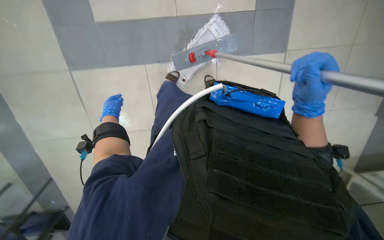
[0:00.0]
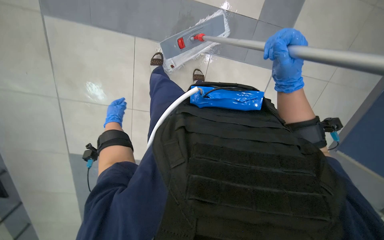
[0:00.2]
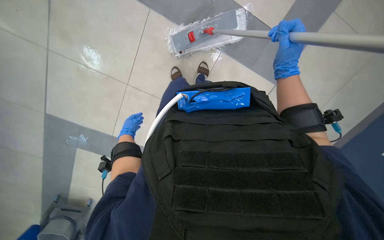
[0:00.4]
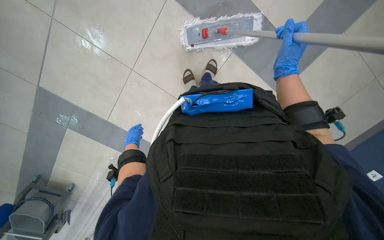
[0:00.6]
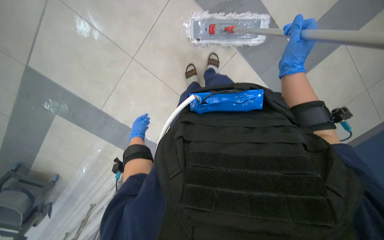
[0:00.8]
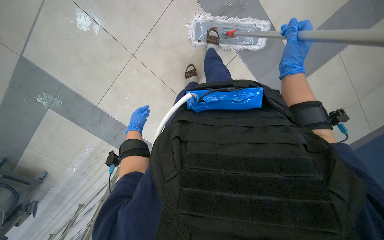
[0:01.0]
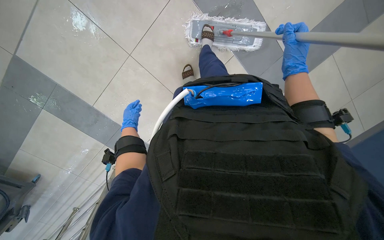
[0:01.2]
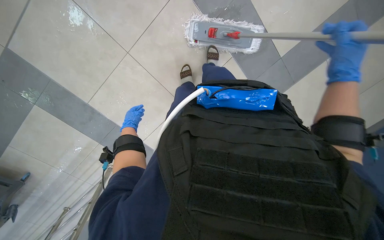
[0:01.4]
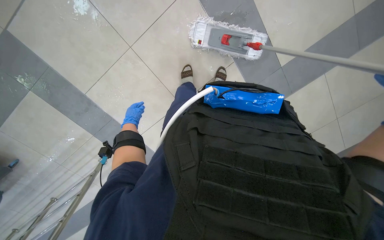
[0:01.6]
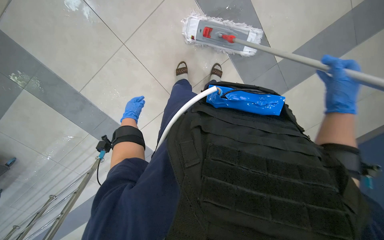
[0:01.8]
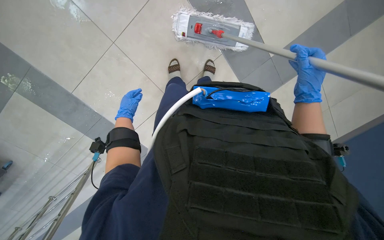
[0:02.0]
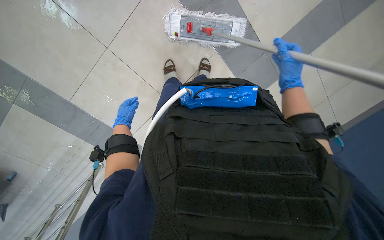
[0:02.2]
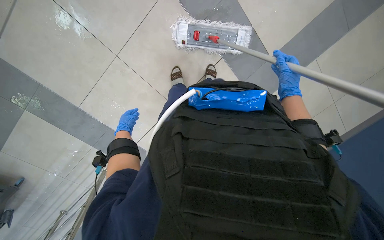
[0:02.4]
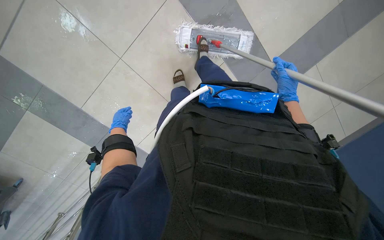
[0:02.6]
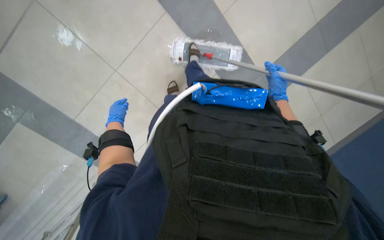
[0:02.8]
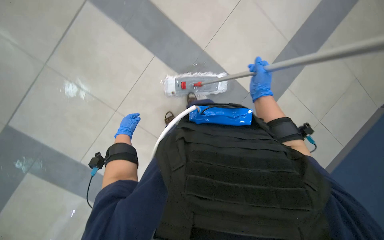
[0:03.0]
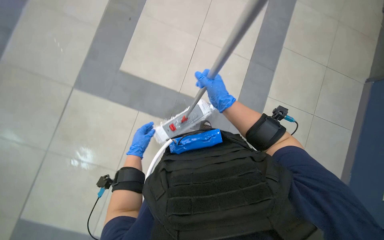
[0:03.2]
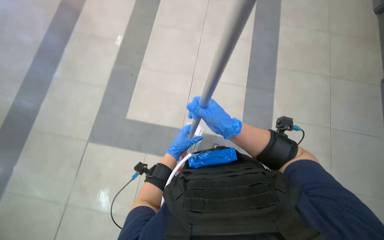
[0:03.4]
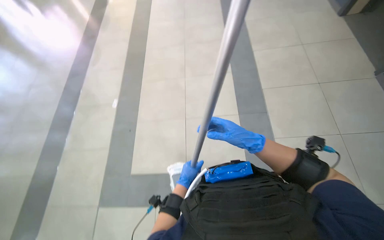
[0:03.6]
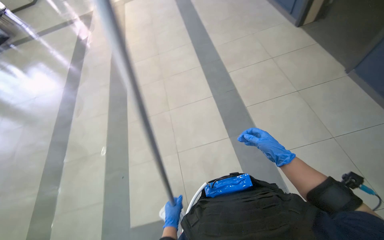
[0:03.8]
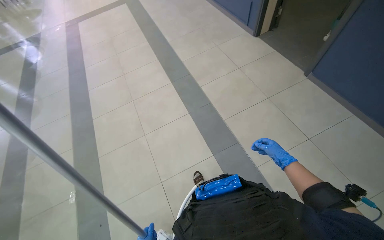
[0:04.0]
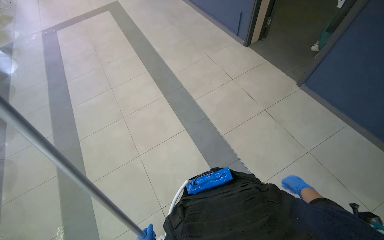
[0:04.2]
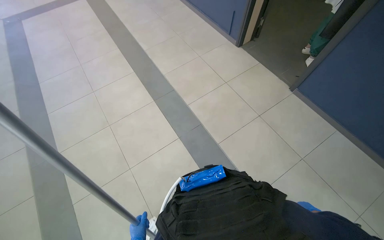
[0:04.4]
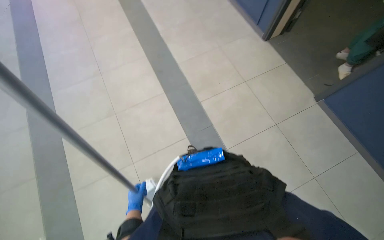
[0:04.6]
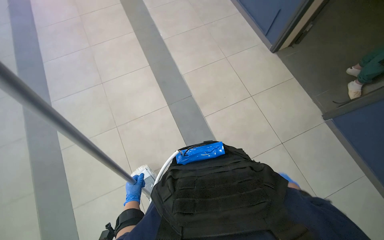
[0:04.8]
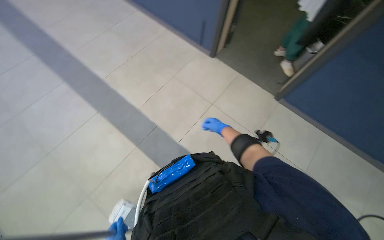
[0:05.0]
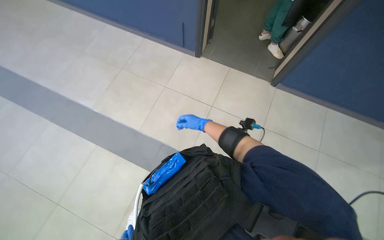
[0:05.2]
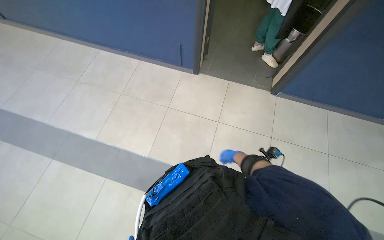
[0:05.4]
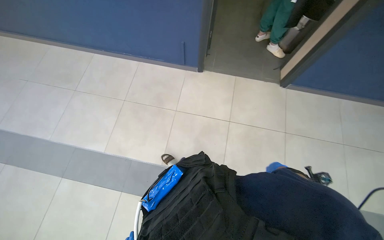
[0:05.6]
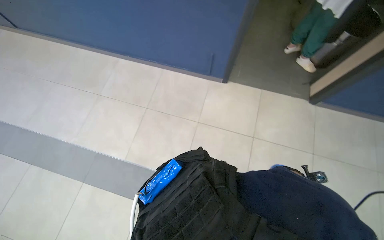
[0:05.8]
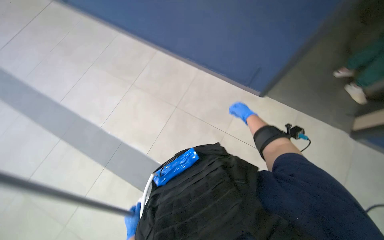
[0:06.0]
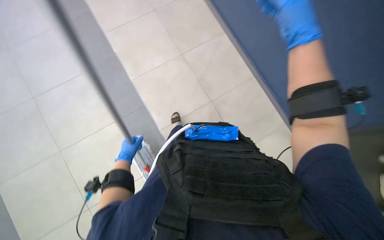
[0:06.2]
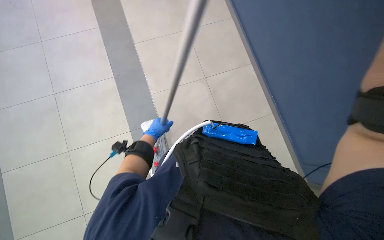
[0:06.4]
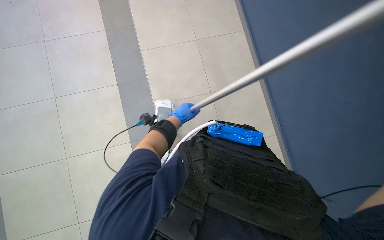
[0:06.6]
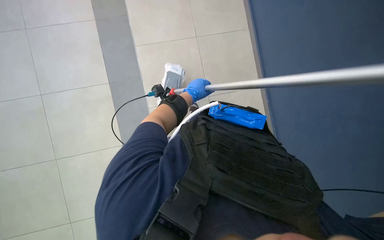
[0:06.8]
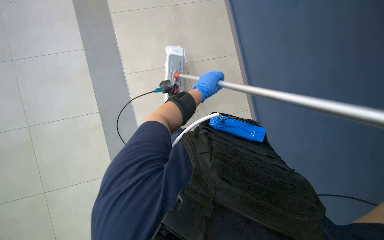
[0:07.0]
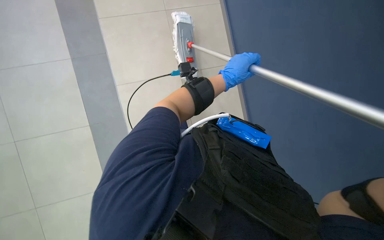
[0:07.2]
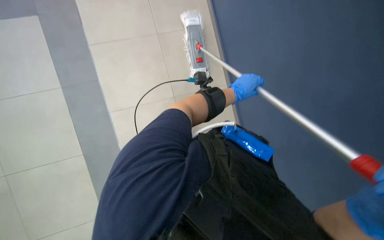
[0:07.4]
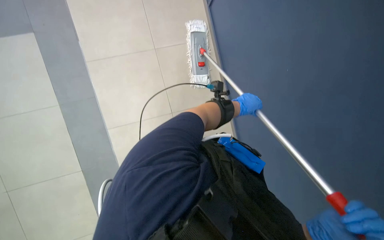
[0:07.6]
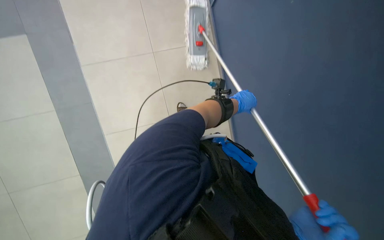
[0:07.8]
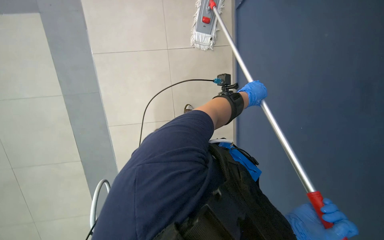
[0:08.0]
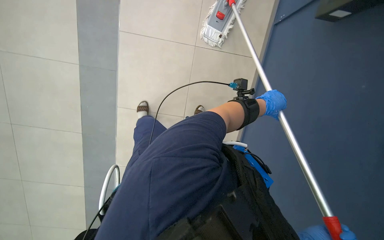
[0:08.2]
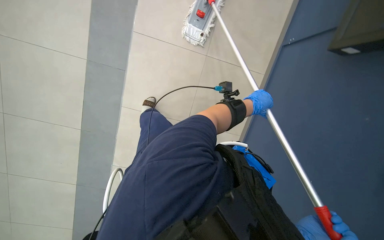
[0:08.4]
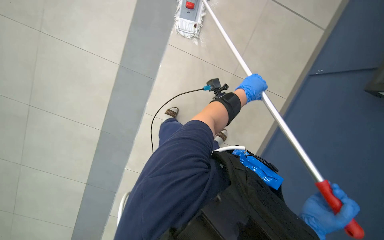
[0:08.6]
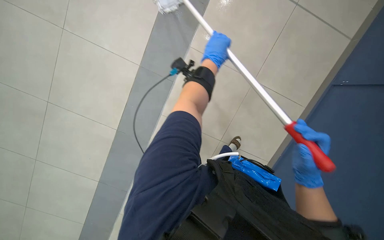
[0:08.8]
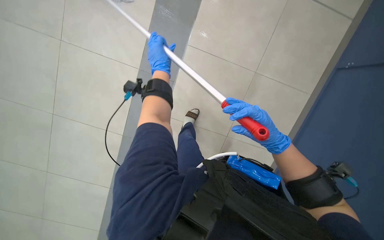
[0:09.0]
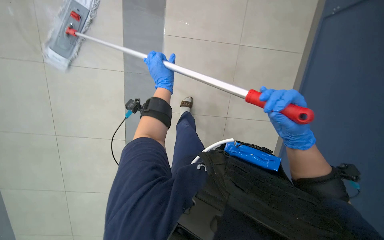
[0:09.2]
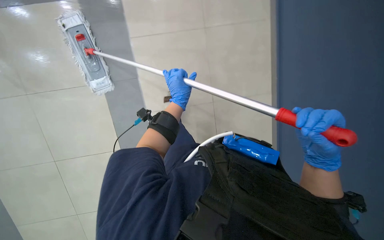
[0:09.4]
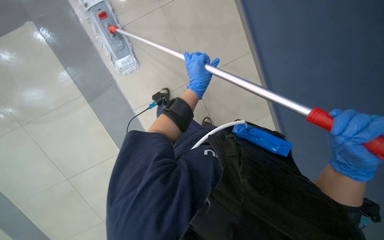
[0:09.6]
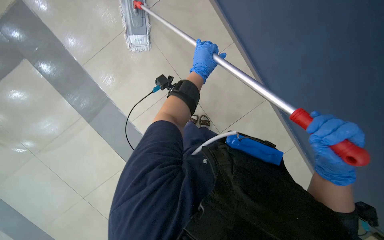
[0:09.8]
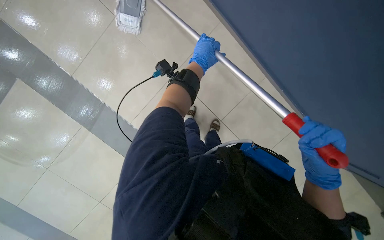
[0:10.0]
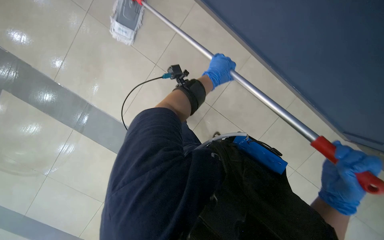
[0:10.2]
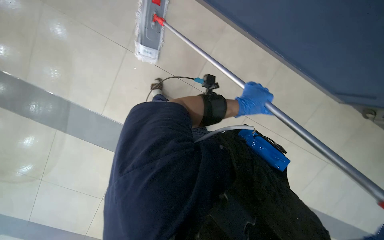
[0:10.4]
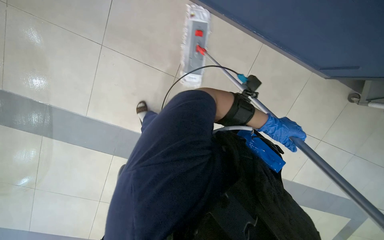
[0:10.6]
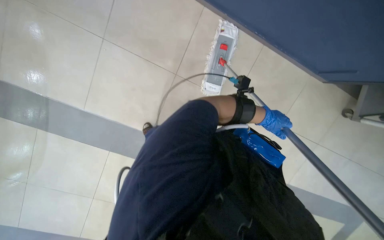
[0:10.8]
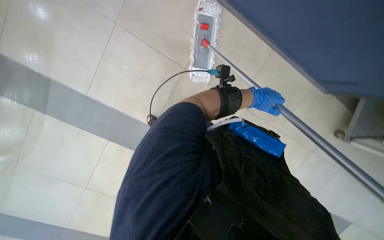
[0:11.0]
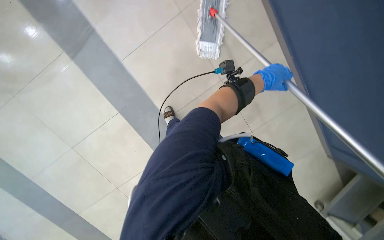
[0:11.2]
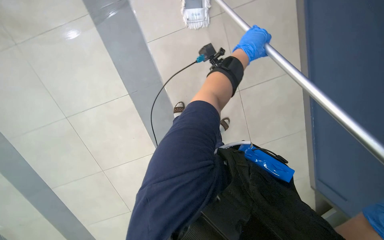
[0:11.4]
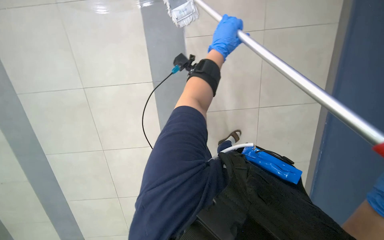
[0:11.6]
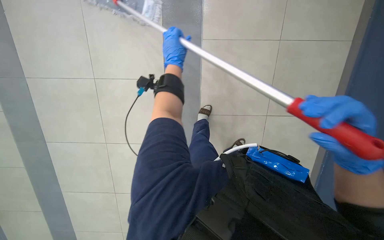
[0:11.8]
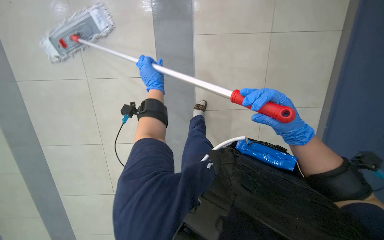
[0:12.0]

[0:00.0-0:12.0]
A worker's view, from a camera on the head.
Job: mopping floor.
The whole recording: Mopping floor with cleaning cart. The worker mops the floor, occasionally picking up debris and wringing the mop head using the cleaning cart.
0:00.0 to 0:01.6: The left hand moves about 10 cm down the picture and comes back. The right hand moves nearer to the camera and to the right, approximately 20 cm.
0:01.6 to 0:03.0: The right hand heads farther from the camera, to the left and up the picture, covering roughly 25 cm.
0:03.0 to 0:04.4: The head travels about 60 cm. The wearer looks approximately 30 degrees further upward. The scene rotates counterclockwise by roughly 25 degrees.
0:04.4 to 0:06.0: The camera travels approximately 50 cm.
0:06.0 to 0:07.6: The view tilts about 20 degrees upward.
0:07.6 to 0:09.0: The view tips downward by approximately 20 degrees.
0:09.0 to 0:10.4: The left hand moves to the right and down the picture, approximately 30 cm.
0:10.4 to 0:12.0: The head travels approximately 40 cm. The view pans to the left by some 20 degrees. The view tips downward by approximately 25 degrees.

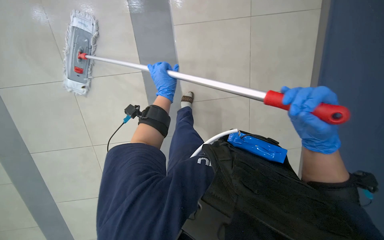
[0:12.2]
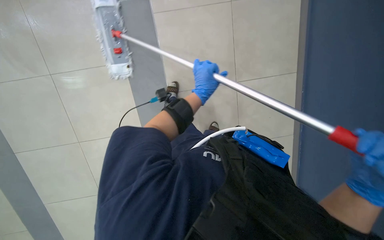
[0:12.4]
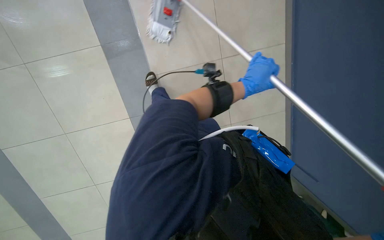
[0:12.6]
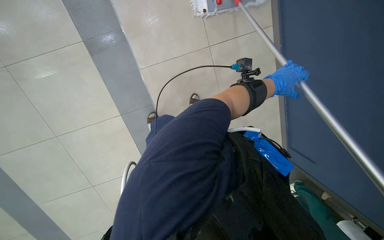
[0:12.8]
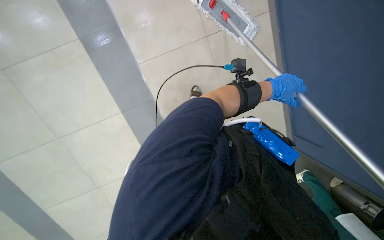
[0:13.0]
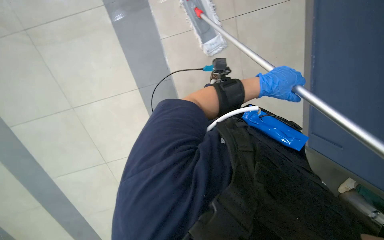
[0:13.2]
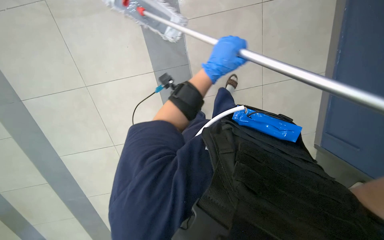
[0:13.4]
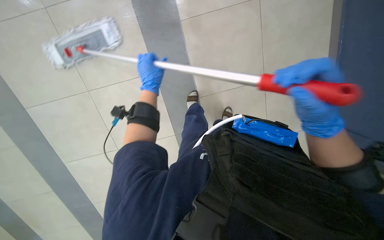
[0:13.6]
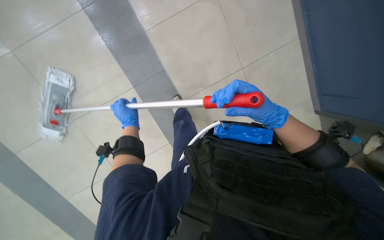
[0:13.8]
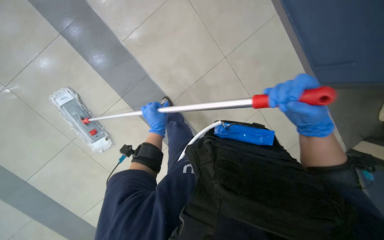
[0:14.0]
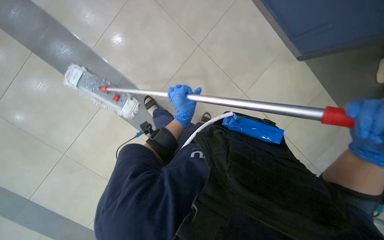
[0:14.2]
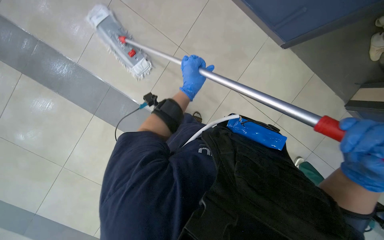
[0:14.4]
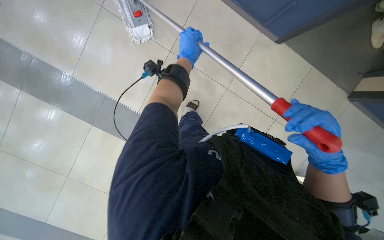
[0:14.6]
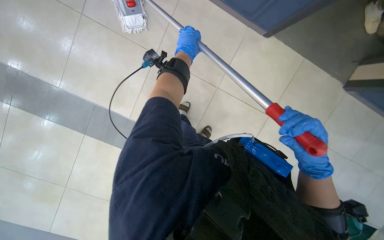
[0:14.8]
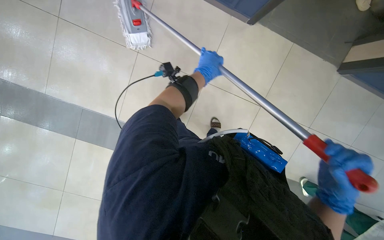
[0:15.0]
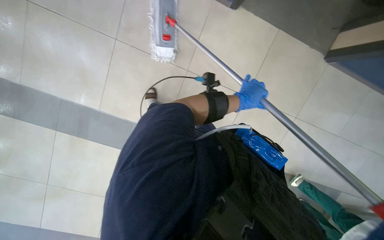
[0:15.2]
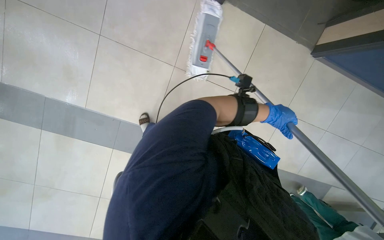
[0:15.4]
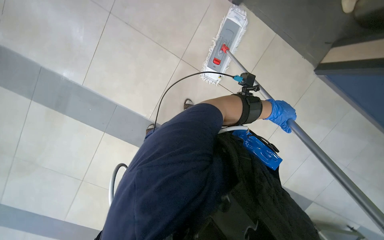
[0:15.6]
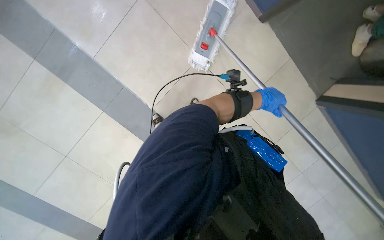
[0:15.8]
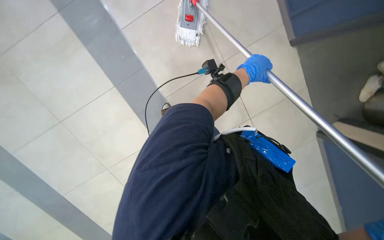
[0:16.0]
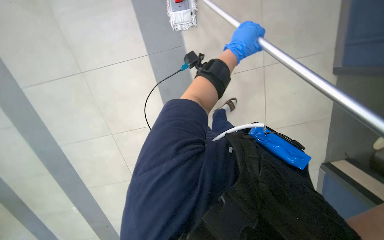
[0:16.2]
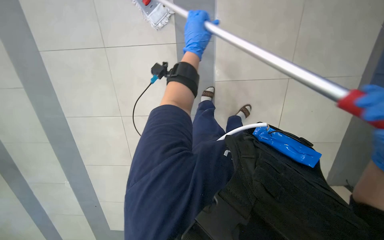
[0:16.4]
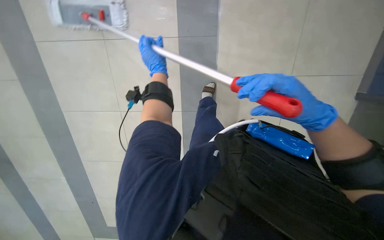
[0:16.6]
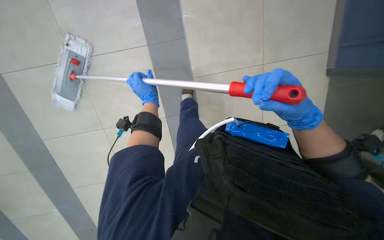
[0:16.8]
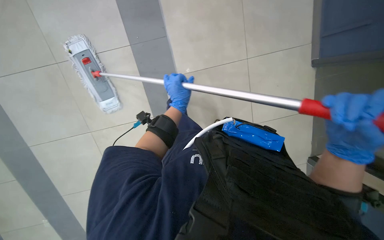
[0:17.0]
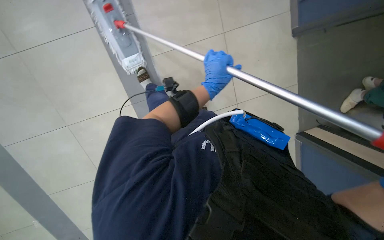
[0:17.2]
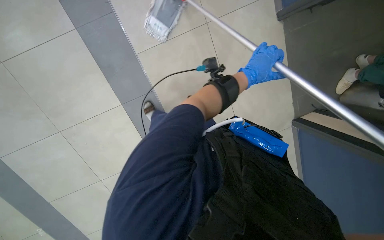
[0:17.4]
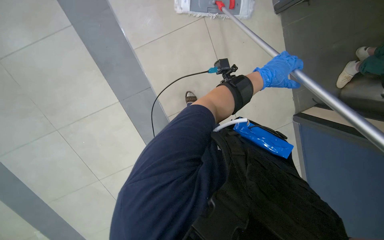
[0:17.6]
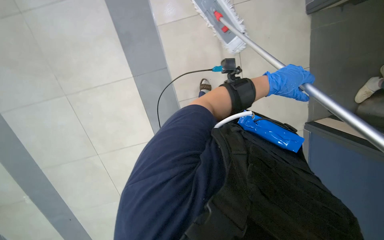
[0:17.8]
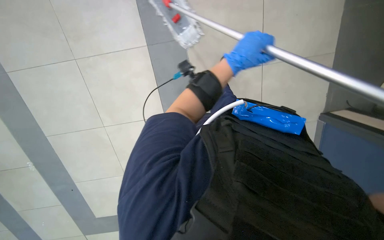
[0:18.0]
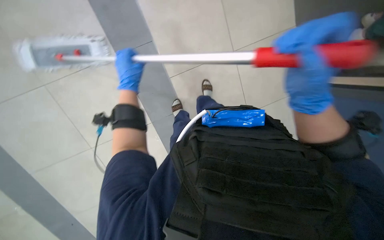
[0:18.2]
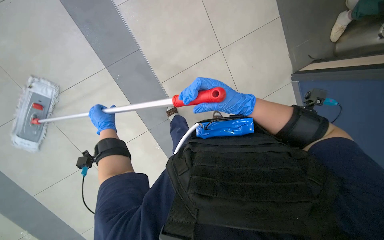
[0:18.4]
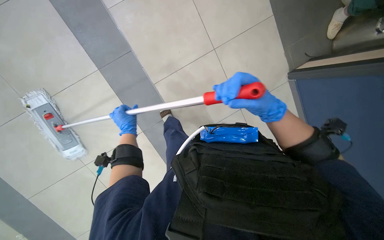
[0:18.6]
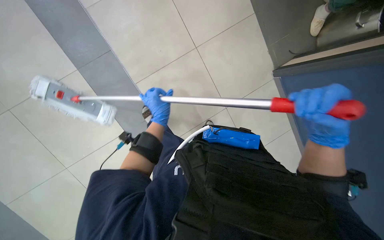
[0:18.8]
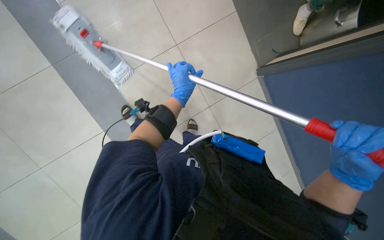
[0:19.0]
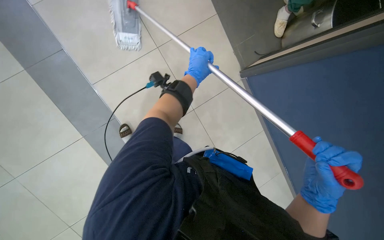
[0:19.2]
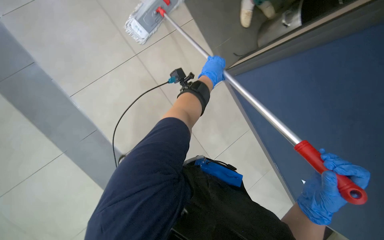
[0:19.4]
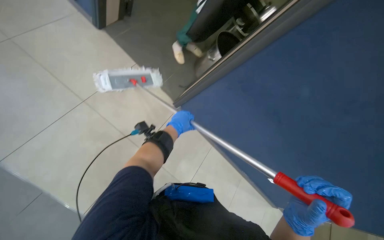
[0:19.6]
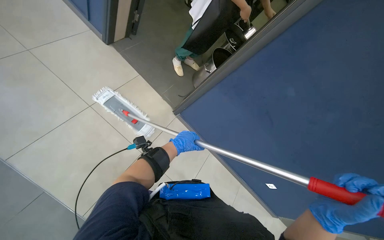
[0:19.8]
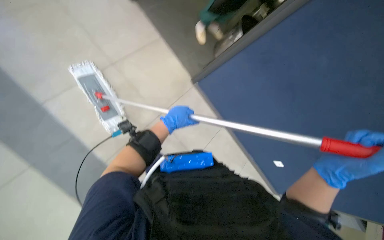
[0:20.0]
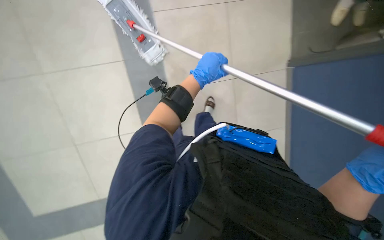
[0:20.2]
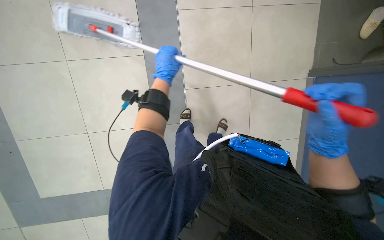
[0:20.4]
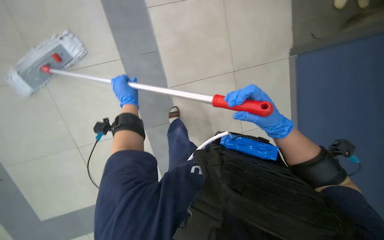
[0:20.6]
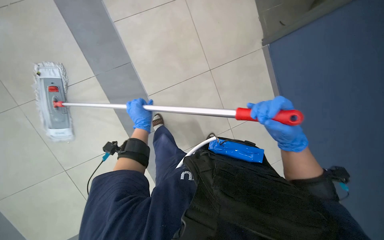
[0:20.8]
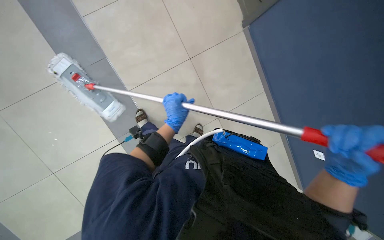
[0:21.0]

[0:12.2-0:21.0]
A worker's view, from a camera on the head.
Job: mopping floor.
The whole recording: Mopping floor with cleaning cart. The worker mops the floor, occasionally picking up debris and wringing the mop head using the cleaning cart.
0:12.2 to 0:13.6: The left hand travels to the right and back again, roughly 30 cm each way.
0:13.6 to 0:15.2: The scene turns some 25 degrees clockwise in the picture. The left hand travels to the right by about 20 cm.
0:15.2 to 0:16.6: The wearer looks some 30 degrees further to the left.
0:16.6 to 0:18.0: The left hand heads to the right, covering roughly 30 cm.
0:18.0 to 0:19.6: The view swings approximately 20 degrees to the right. The wearer looks about 20 degrees further upward.
